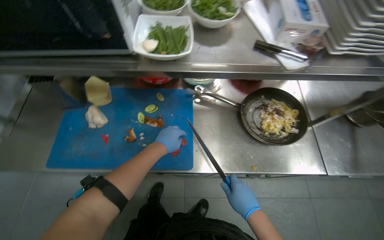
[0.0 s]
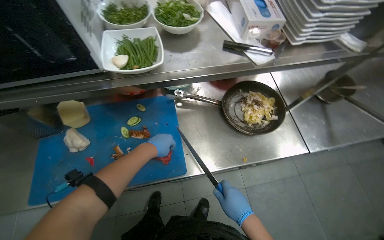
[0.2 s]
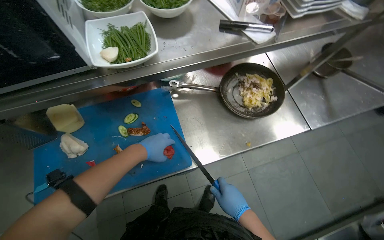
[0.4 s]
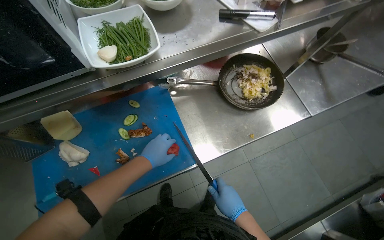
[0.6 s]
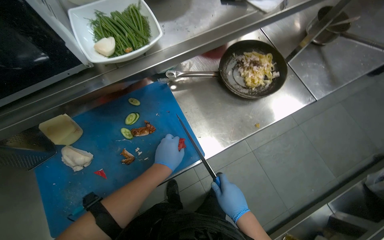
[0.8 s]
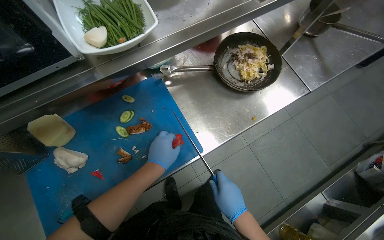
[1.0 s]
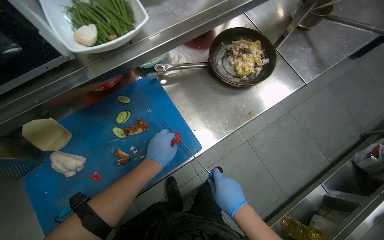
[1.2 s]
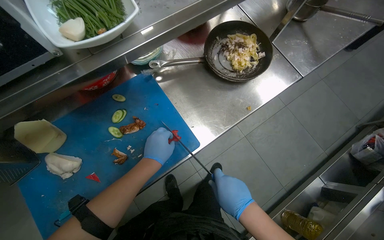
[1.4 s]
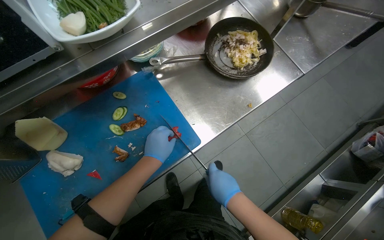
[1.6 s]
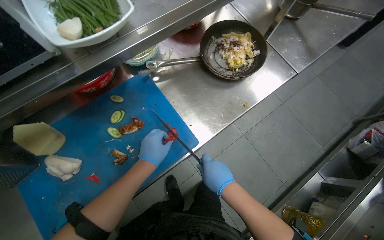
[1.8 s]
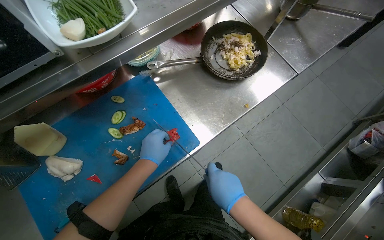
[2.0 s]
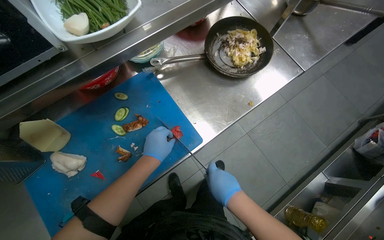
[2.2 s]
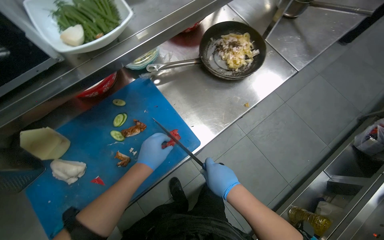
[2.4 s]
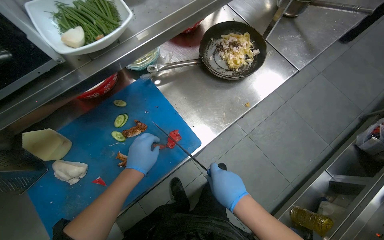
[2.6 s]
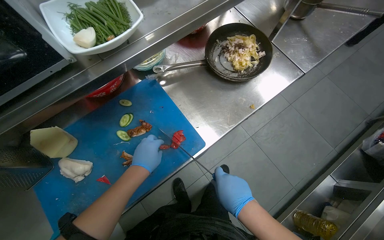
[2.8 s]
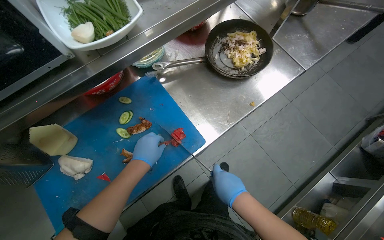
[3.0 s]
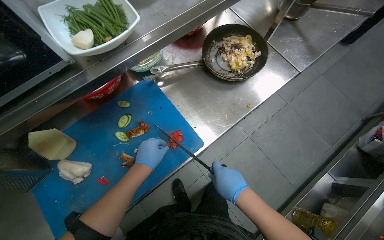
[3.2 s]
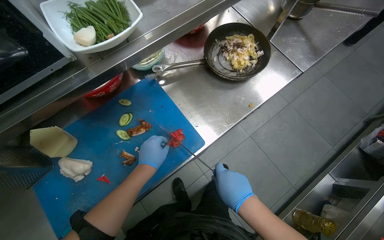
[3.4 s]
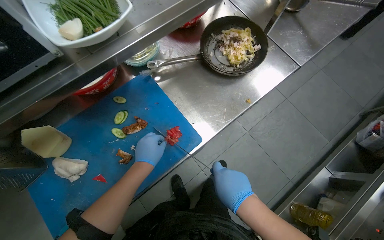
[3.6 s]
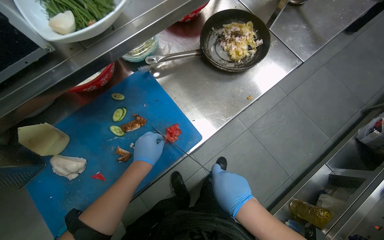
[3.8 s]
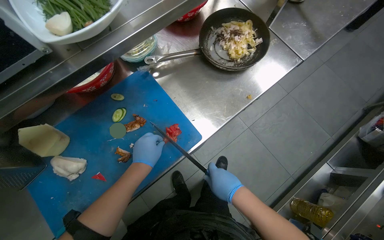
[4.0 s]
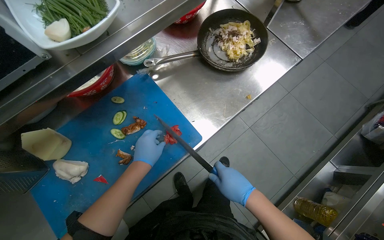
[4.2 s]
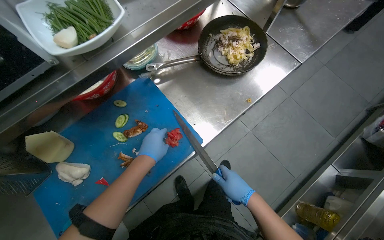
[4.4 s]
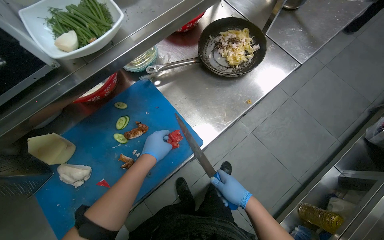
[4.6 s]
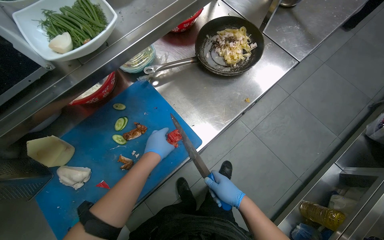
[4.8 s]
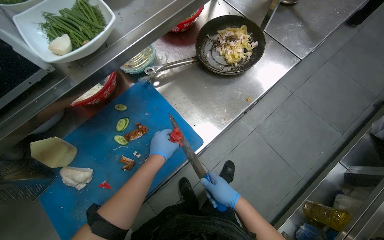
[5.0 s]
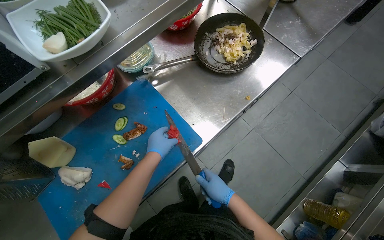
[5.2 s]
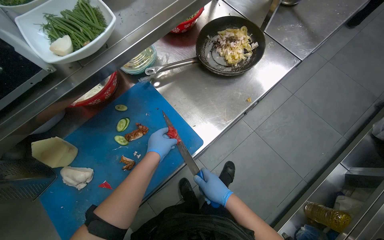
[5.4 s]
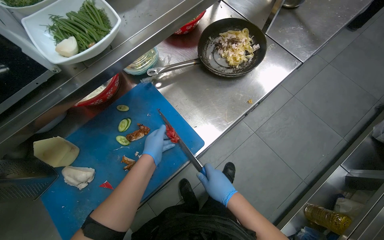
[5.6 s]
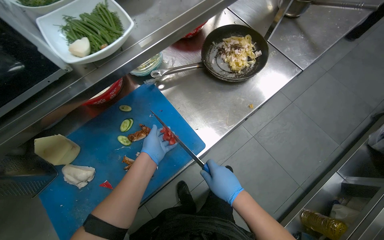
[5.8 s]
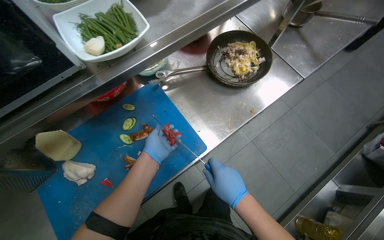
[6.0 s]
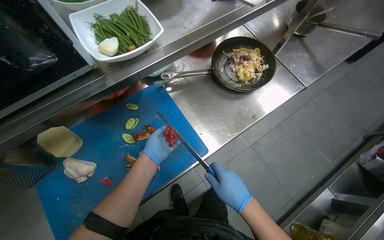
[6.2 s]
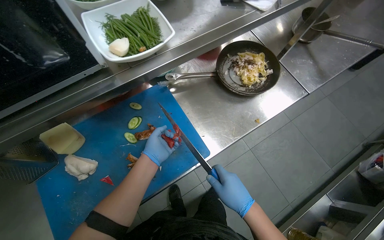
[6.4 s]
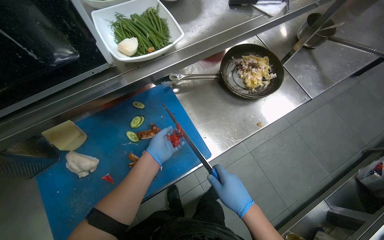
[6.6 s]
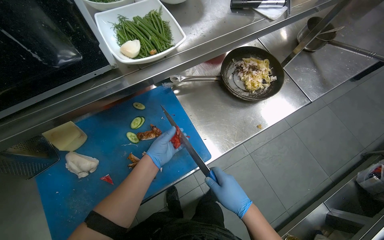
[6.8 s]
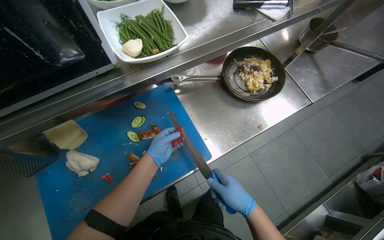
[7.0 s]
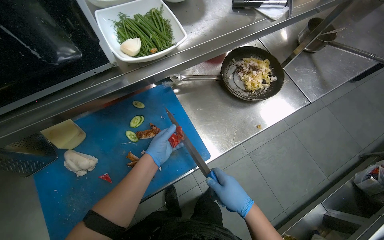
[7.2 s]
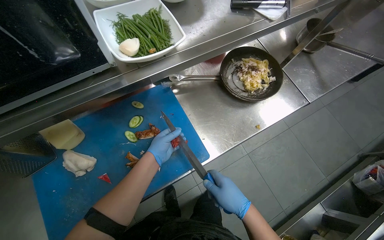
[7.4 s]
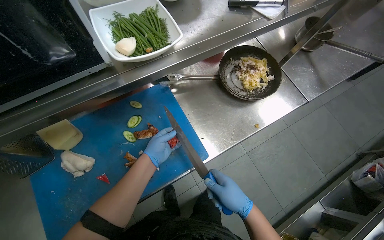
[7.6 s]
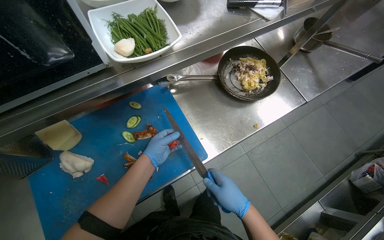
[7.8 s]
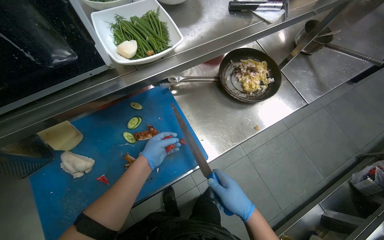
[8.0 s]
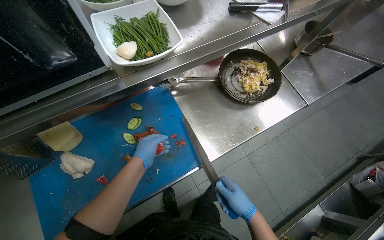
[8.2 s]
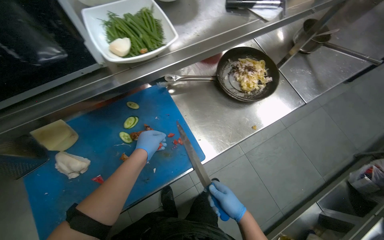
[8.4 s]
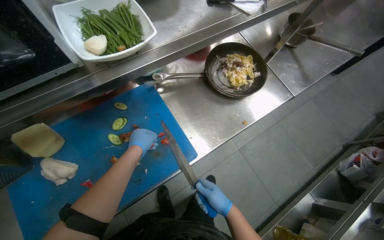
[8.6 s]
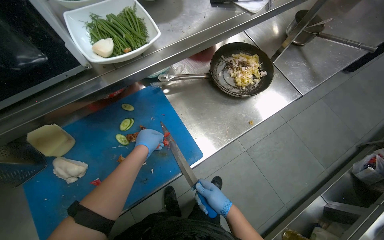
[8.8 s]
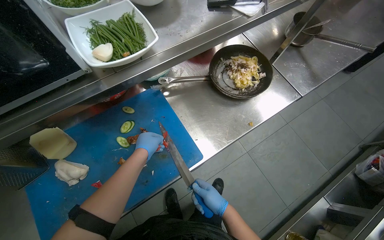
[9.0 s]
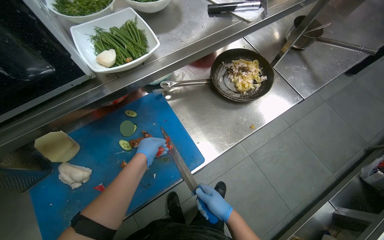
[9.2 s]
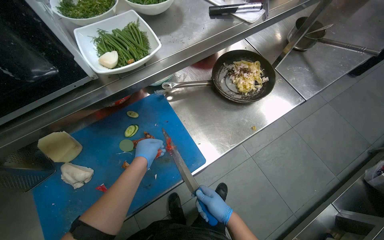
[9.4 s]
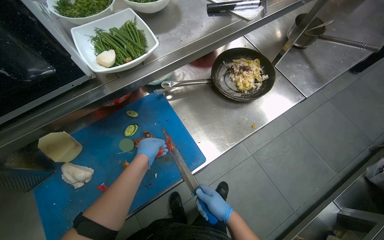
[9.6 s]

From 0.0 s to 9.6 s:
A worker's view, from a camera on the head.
Job: preparing food.
The whole recording: Chopping tomatoes on cutting board. The worker chops tomatoes on a blue cutting board using a knife.
From 0.0 s to 1.6 s: The wearer looks about 35 degrees further to the right.
From 1.6 s to 4.8 s: The hands stay close to where they were, moving slightly.
From 6.4 s to 8.0 s: The hands are busy where they are.
From 8.0 s to 9.6 s: The right hand heads farther from the camera, covering approximately 10 cm.

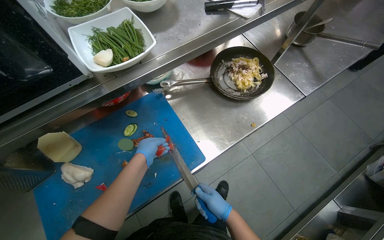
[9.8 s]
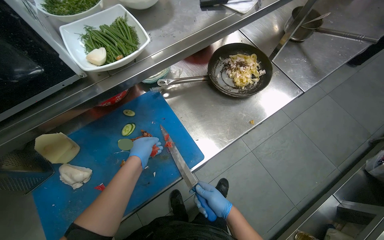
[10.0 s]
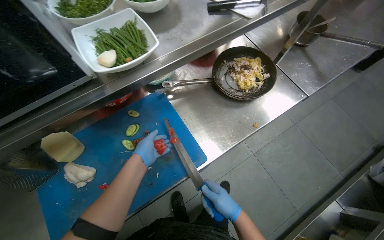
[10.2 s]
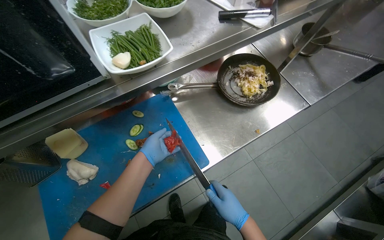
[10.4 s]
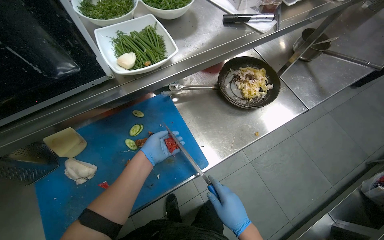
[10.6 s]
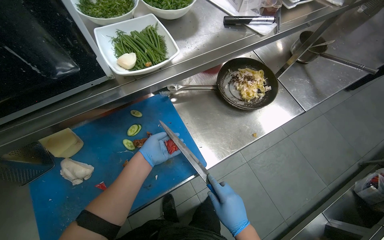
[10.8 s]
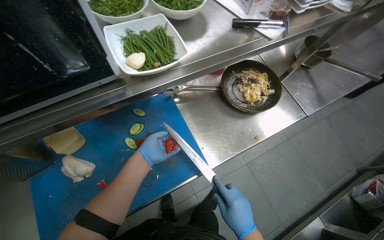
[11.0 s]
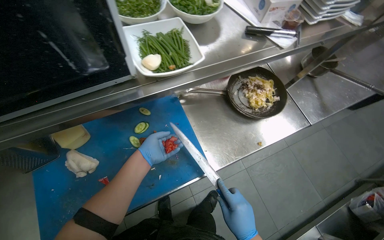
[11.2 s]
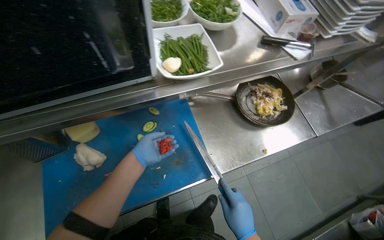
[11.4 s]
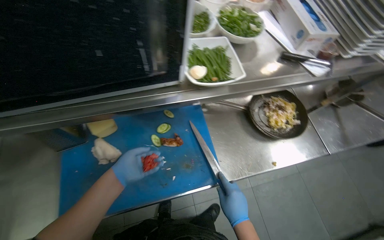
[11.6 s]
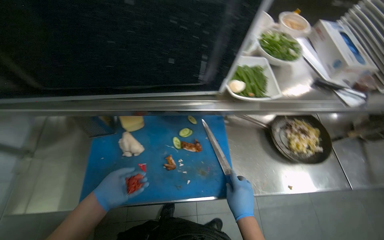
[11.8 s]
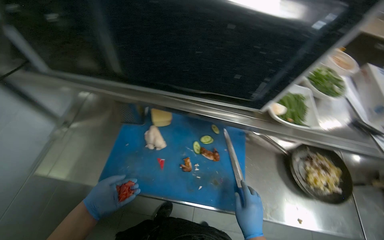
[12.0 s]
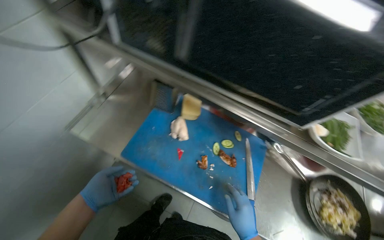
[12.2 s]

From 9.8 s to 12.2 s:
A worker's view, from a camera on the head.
Job: preparing food.
The whole recording: Chopping tomatoes on cutting board. The worker chops tomatoes on a blue cutting board using a knife.
From 9.8 s to 11.0 s: The right hand moves nearer to the camera, some 10 cm.
From 11.0 s to 12.2 s: The head rotates about 55 degrees to the left.

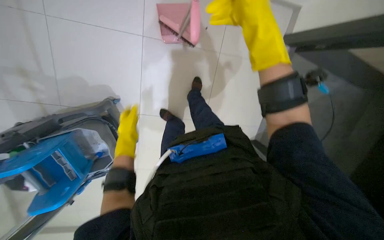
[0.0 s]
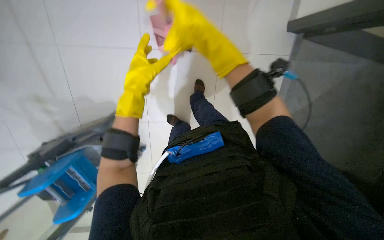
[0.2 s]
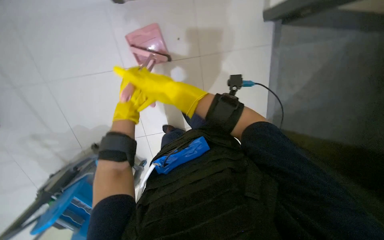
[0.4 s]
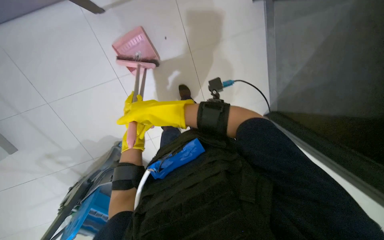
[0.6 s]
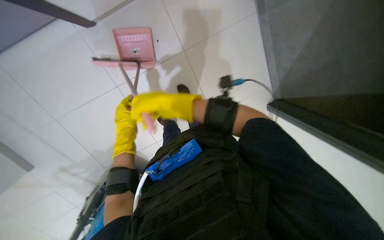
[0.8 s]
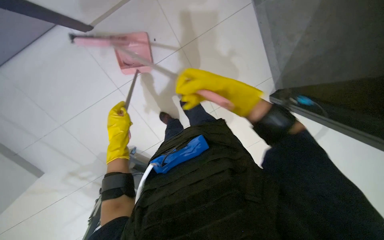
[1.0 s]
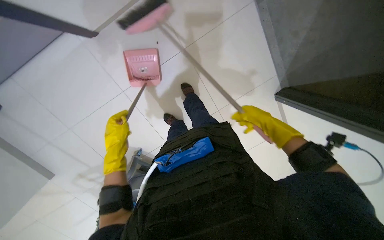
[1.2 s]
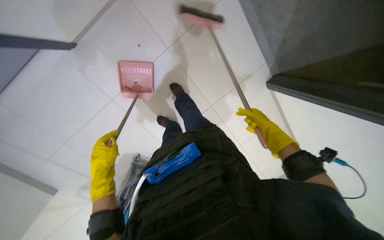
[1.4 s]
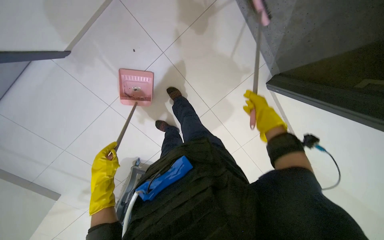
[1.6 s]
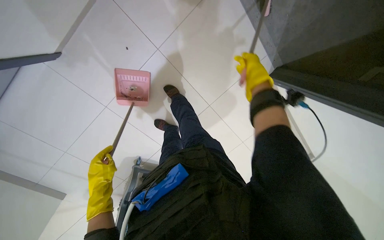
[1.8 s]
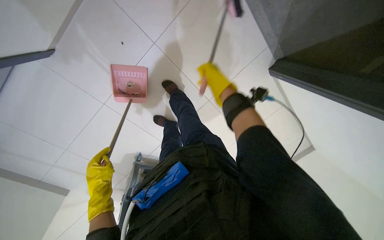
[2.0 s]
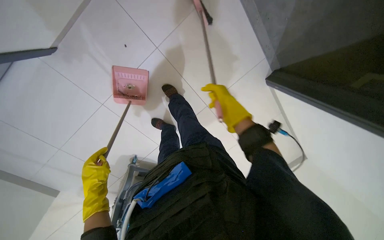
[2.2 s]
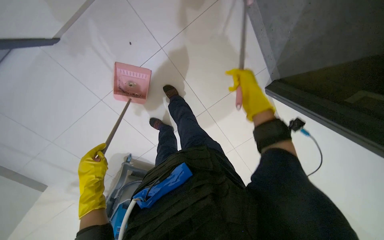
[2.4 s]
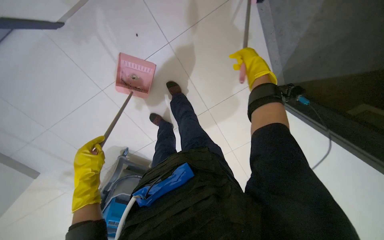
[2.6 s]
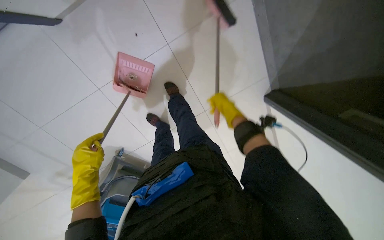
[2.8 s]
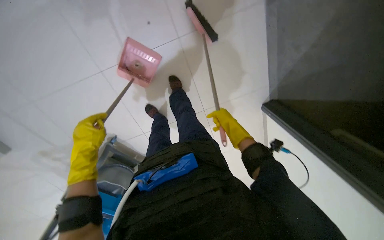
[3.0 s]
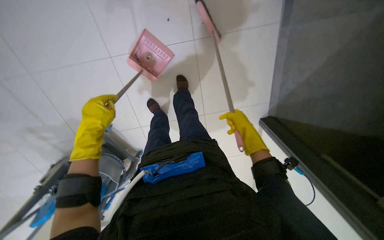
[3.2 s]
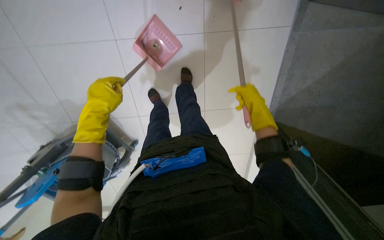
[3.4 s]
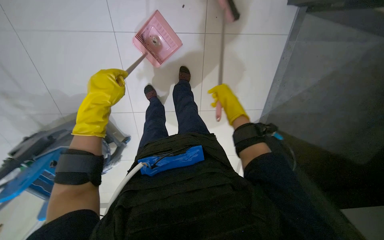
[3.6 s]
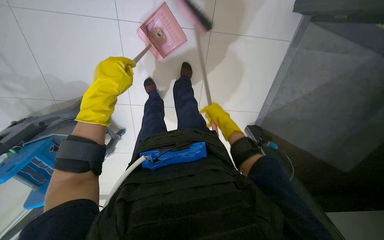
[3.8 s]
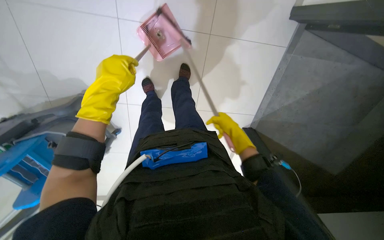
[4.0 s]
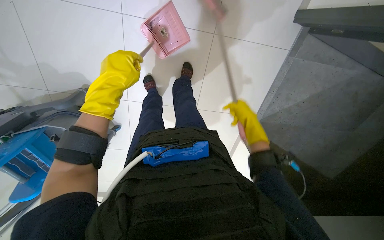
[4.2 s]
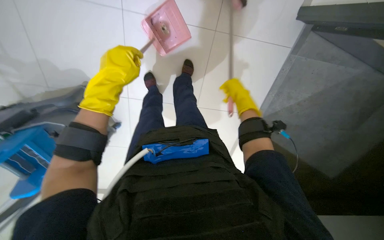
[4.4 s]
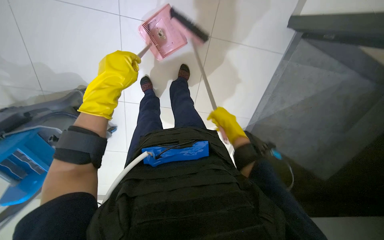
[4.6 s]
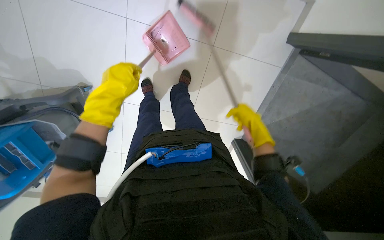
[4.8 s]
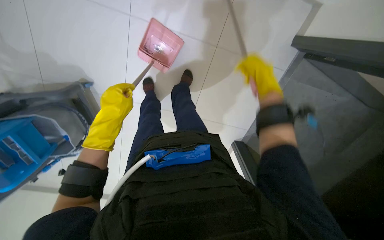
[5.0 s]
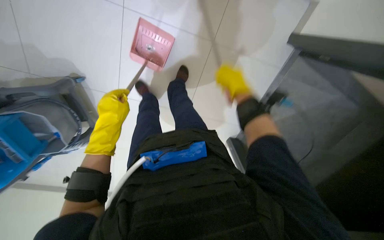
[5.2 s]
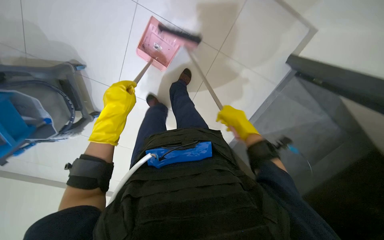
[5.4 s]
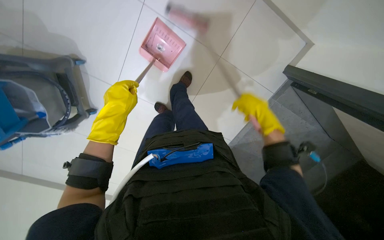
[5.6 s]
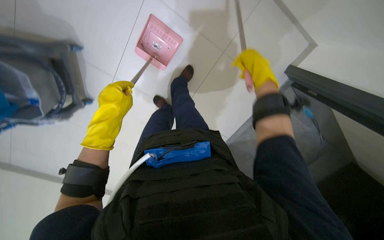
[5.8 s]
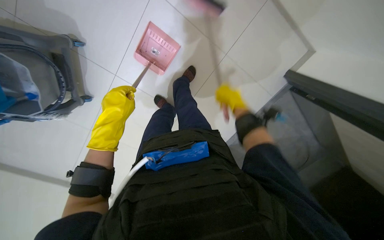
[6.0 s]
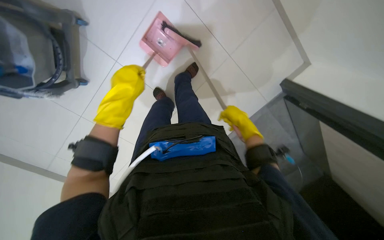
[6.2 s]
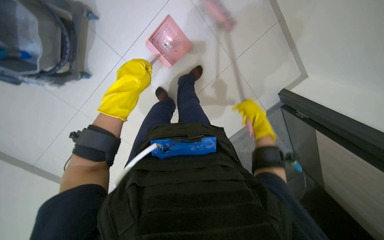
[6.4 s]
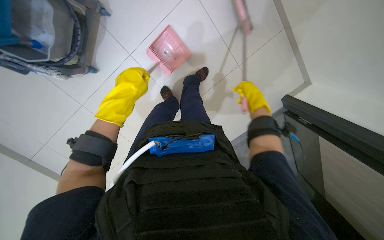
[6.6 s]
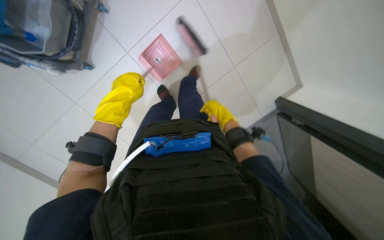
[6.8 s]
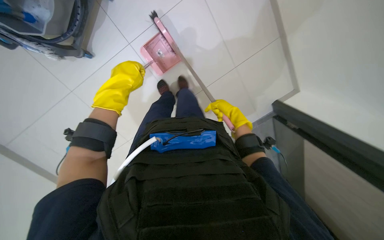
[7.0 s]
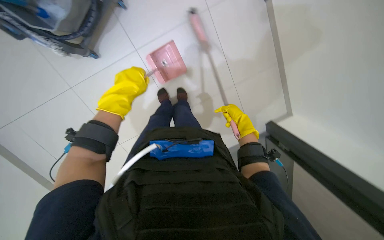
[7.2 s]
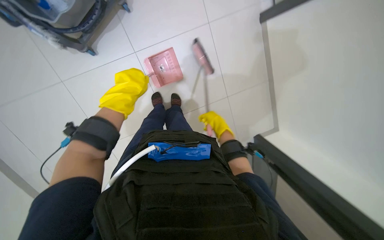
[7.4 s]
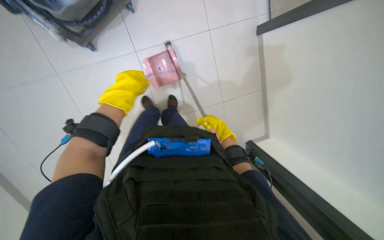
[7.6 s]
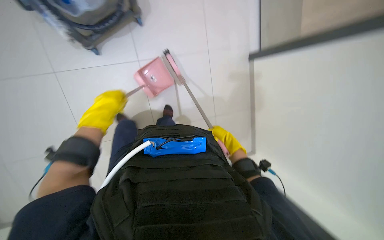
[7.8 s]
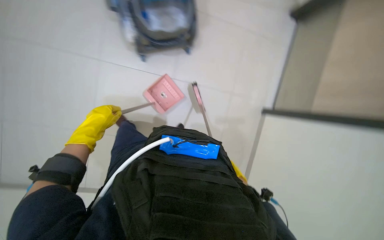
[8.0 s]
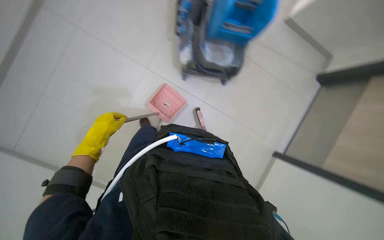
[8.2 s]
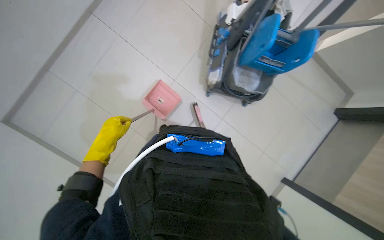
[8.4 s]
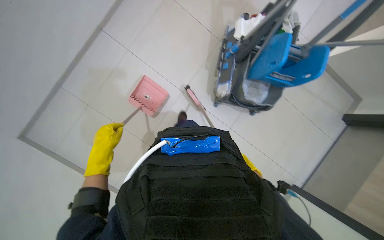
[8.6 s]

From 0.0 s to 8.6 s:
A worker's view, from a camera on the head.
Job: sweeping floor.
The whole recording: Sweeping floor with dustpan and brush. The worker sweeps the floor with a broom and collects debris into a dustpan.
From 0.0 s to 1.4 s: Everything in view rotates roughly 45 degrees counterclockwise.
From 1.4 s to 2.8 s: The right hand goes up and down the picture, roughly 20 cm each way, reversing 3 times.
From 2.8 s to 4.4 s: The scene rotates clockwise by about 35 degrees.
From 4.4 s to 5.8 s: The right hand moves up and down the picture over about 15 cm, changing direction 2 times. The left hand goes approximately 15 cm farther from the camera and down the picture.
From 5.8 s to 7.2 s: The view pans to the right by some 15 degrees. The right hand moves down the picture, roughly 15 cm.
From 7.2 s to 8.6 s: The view tips upward by some 15 degrees.
